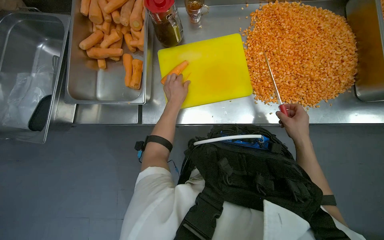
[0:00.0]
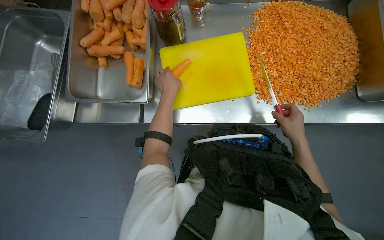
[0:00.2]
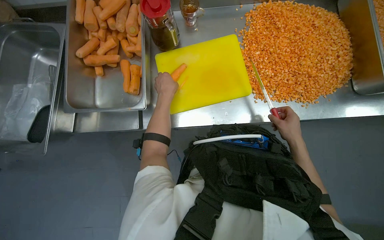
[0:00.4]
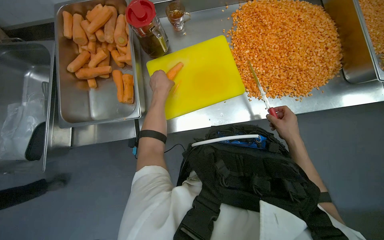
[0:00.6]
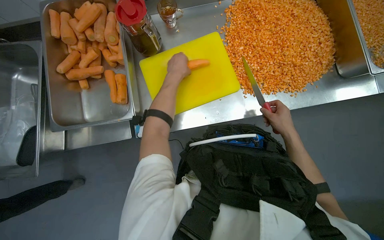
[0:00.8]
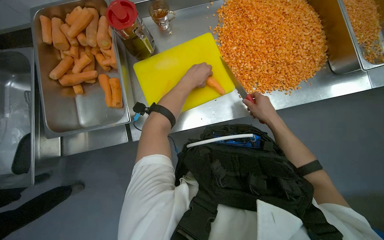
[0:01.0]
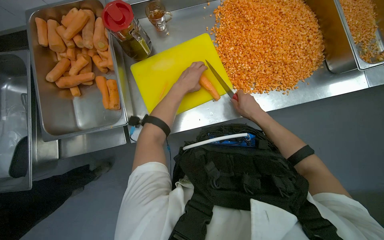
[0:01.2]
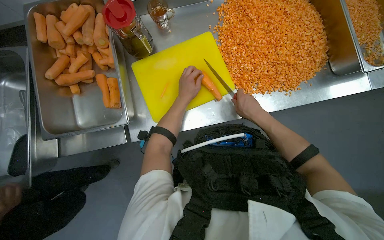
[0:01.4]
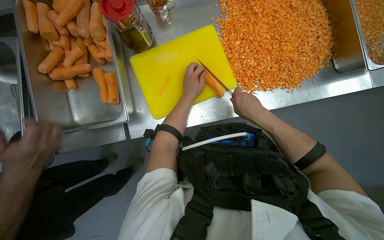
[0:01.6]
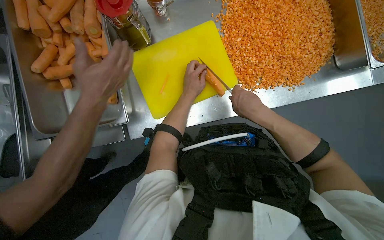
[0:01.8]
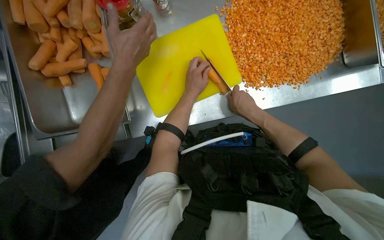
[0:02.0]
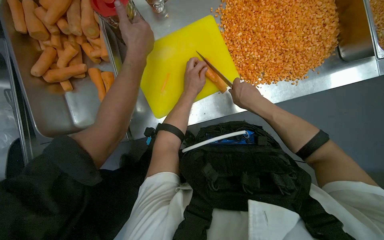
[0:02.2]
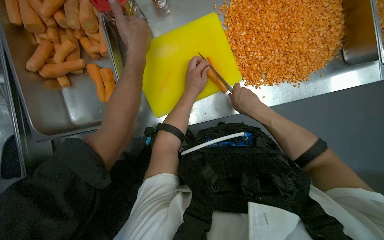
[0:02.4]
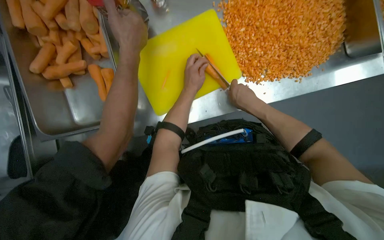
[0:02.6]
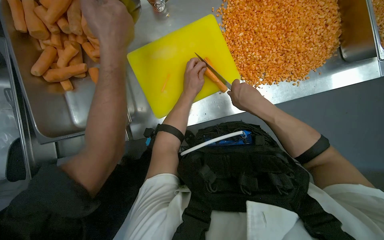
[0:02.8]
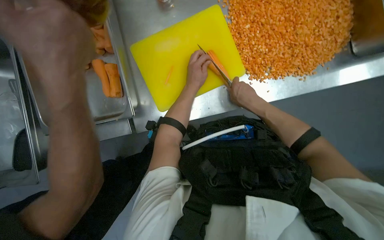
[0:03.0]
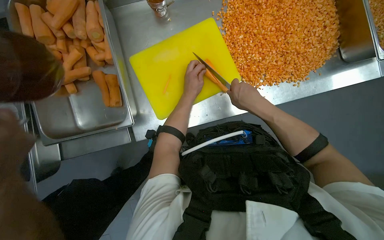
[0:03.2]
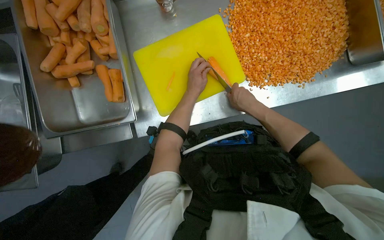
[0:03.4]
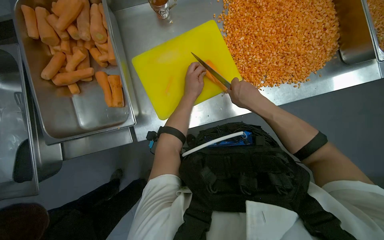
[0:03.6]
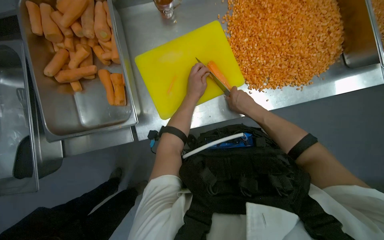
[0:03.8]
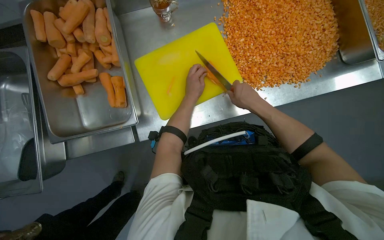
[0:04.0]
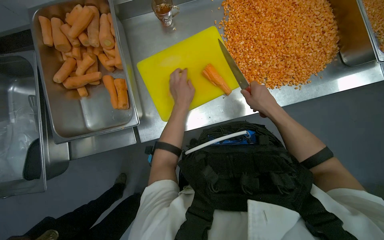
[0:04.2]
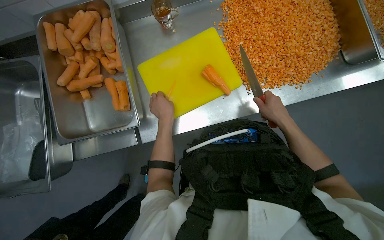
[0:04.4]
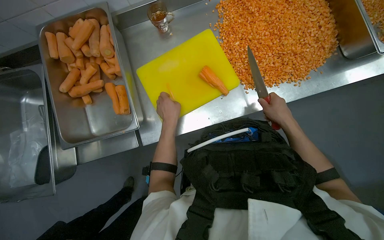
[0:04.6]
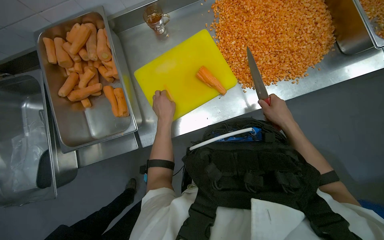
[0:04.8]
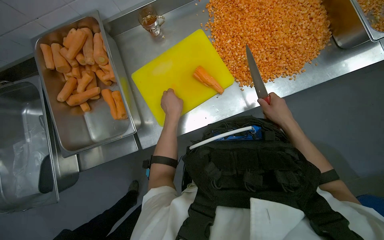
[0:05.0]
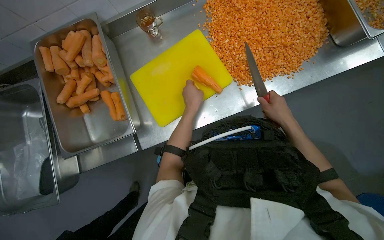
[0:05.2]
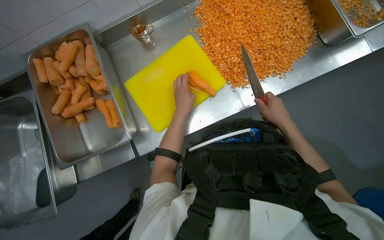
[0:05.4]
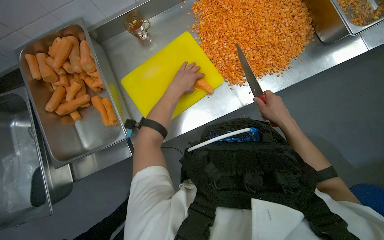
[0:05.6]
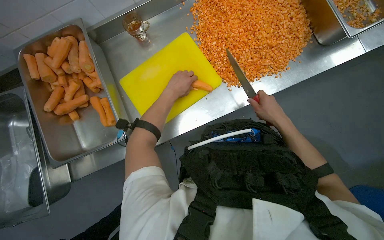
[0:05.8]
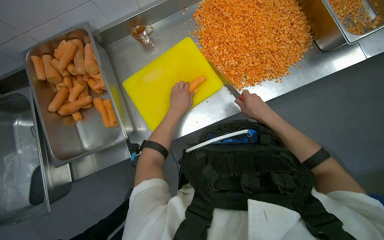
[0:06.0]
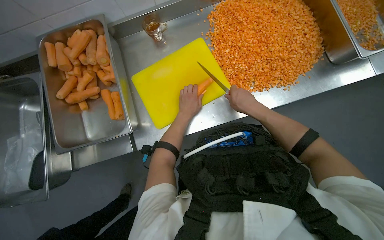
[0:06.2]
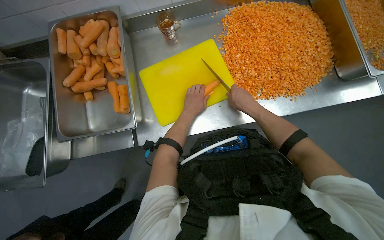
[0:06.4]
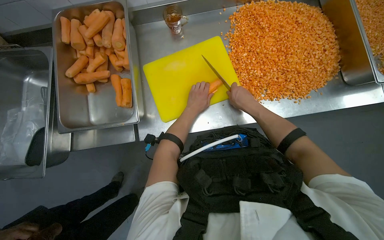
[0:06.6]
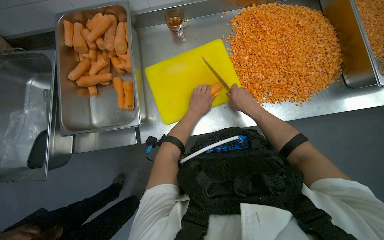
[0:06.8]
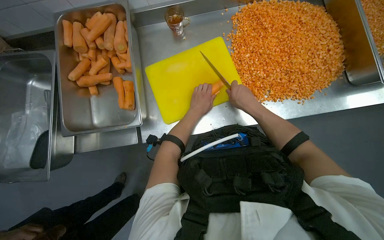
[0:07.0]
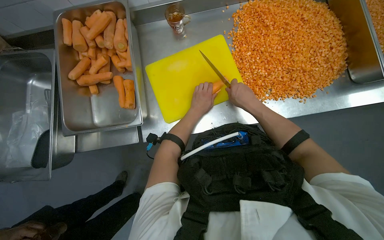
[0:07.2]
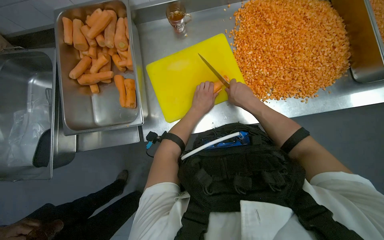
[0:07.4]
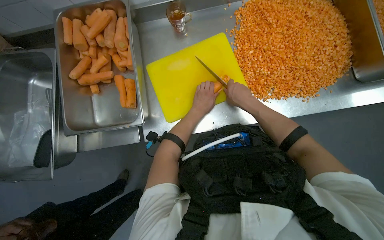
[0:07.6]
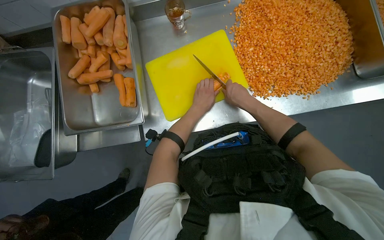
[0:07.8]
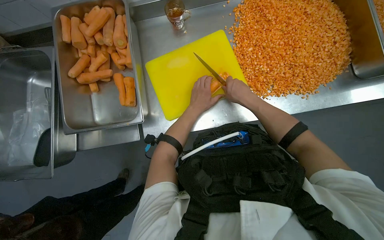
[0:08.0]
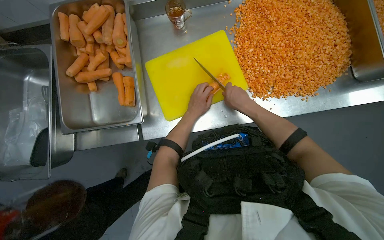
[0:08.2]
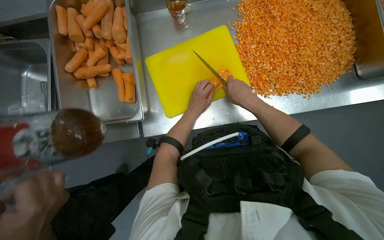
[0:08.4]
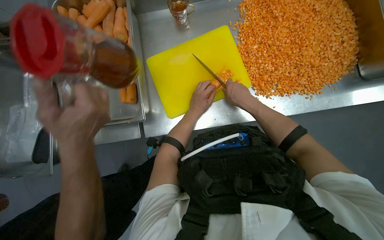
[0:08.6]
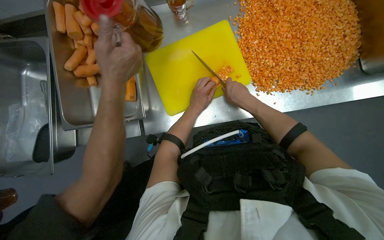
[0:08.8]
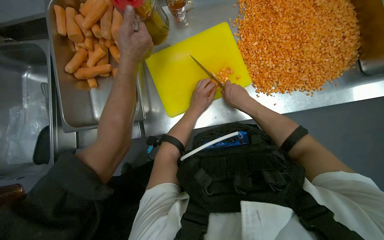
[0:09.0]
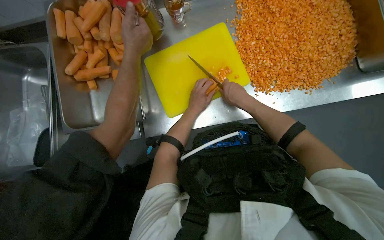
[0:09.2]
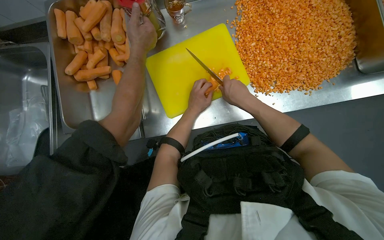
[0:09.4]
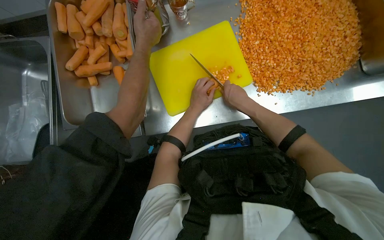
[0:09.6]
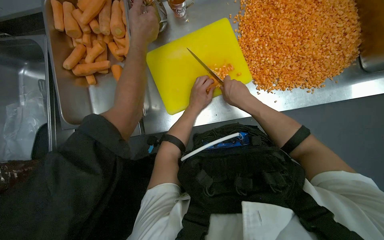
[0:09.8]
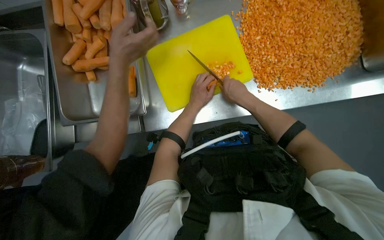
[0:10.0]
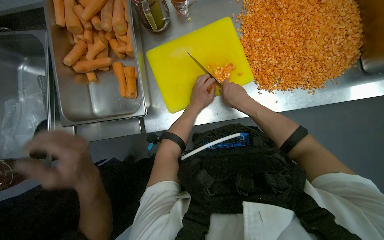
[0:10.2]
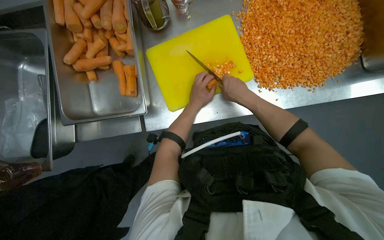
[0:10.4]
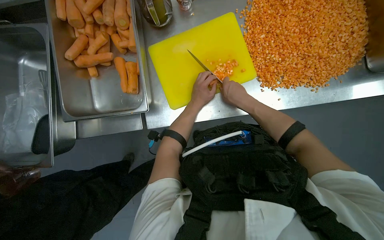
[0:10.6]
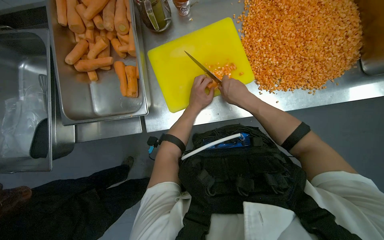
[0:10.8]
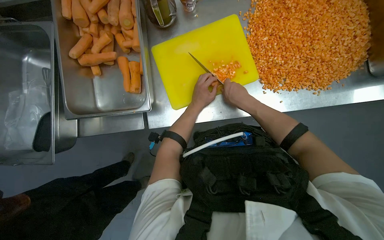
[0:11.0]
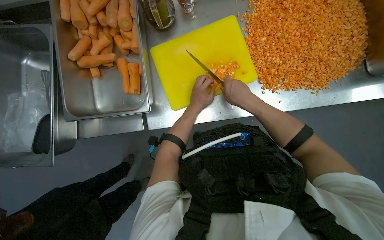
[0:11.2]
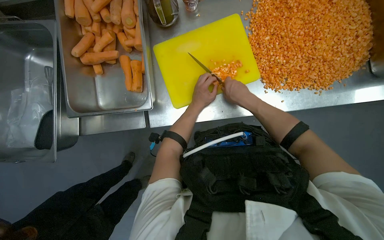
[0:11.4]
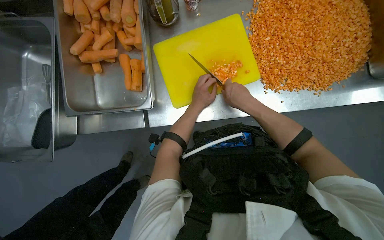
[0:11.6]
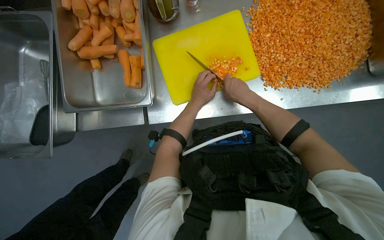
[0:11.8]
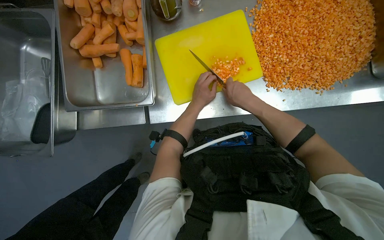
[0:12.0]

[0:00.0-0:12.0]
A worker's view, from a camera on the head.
Job: preparing food.
The whole recording: Dicing carrots on cutting board. The worker dices carrots on a yellow cutting board and scrapes them into a metal tray.
0:00.0 to 0:01.6: The right hand moves to the left, approximately 15 cm.
0:01.6 to 0:03.0: The hands make small movements and keep their place.
0:03.0 to 0:04.4: The left hand shifts approximately 10 cm to the left. The right hand travels to the right by about 10 cm.
0:06.0 to 0:07.6: The right hand travels to the left by approximately 15 cm.
0:07.6 to 0:12.0: The hands work in one place, with small movements.

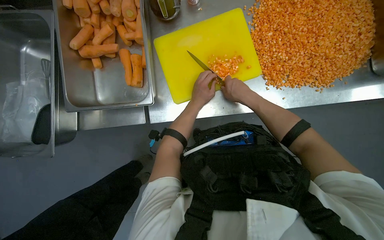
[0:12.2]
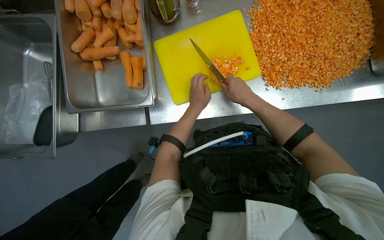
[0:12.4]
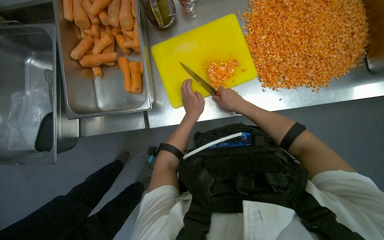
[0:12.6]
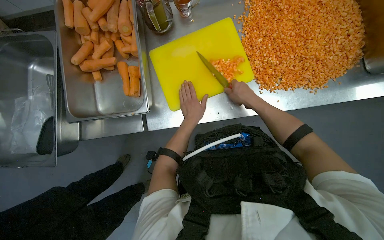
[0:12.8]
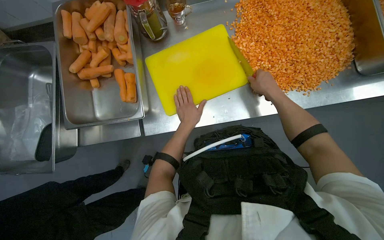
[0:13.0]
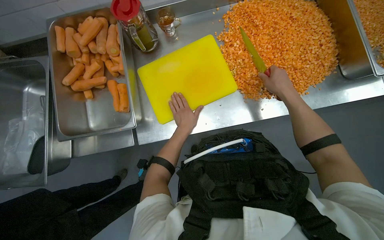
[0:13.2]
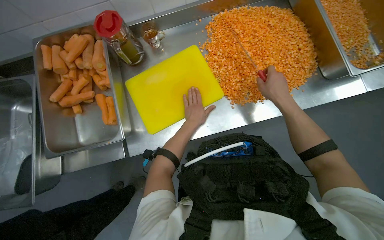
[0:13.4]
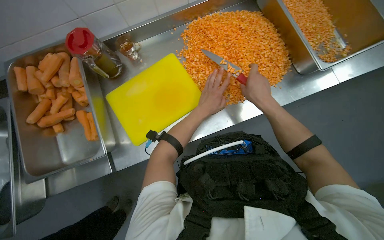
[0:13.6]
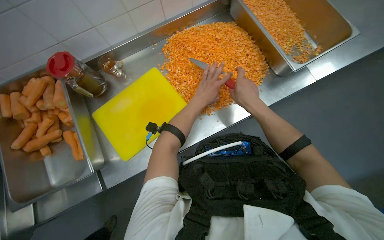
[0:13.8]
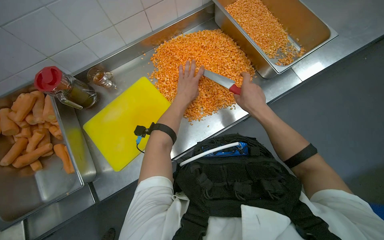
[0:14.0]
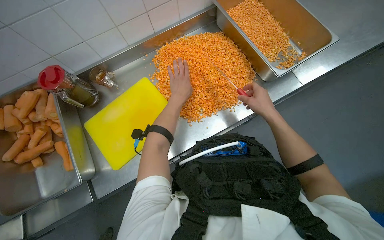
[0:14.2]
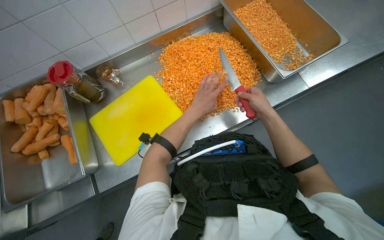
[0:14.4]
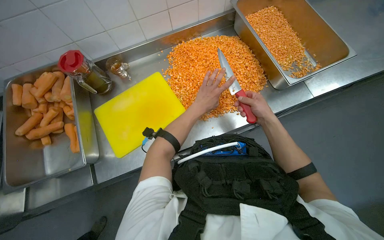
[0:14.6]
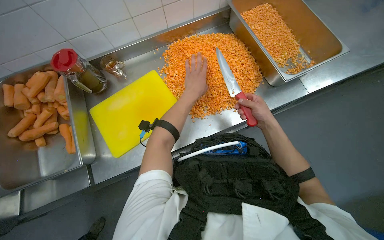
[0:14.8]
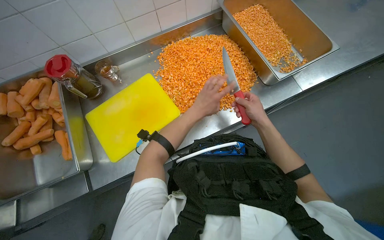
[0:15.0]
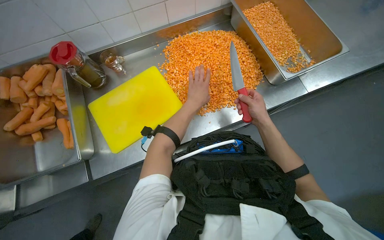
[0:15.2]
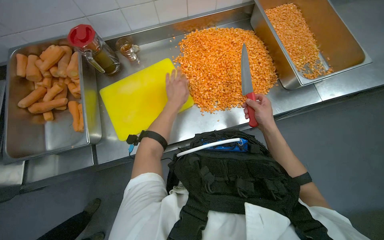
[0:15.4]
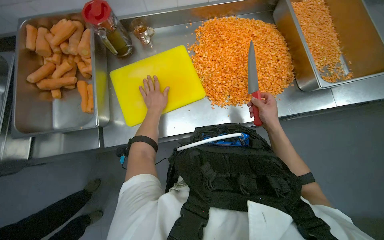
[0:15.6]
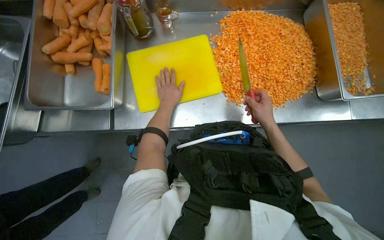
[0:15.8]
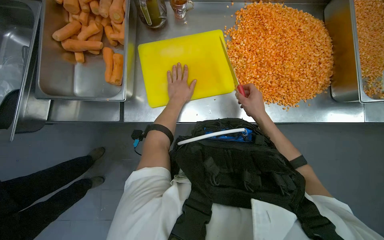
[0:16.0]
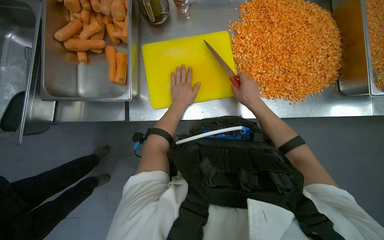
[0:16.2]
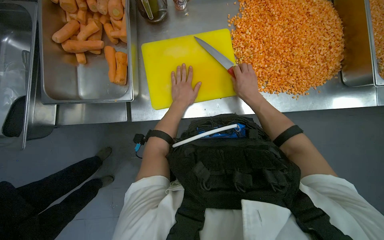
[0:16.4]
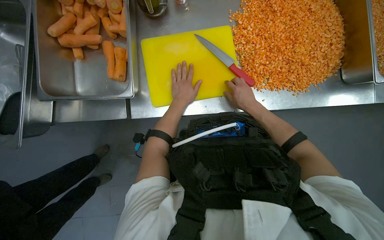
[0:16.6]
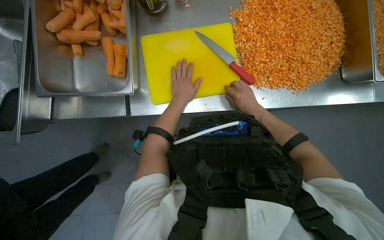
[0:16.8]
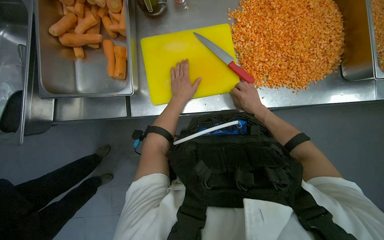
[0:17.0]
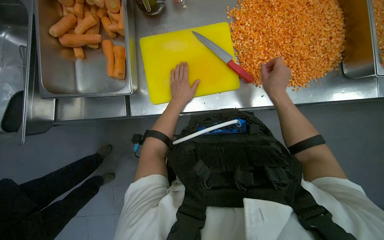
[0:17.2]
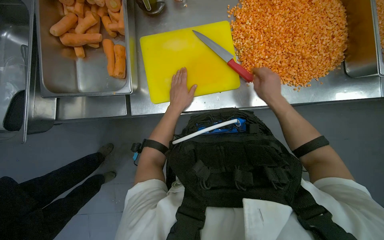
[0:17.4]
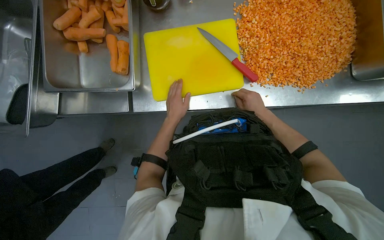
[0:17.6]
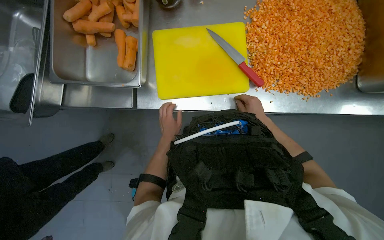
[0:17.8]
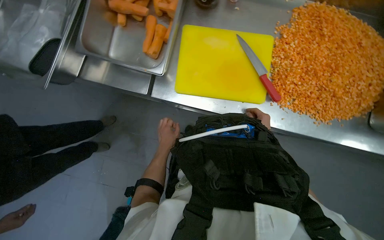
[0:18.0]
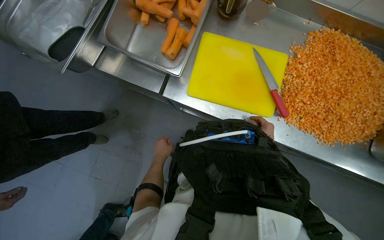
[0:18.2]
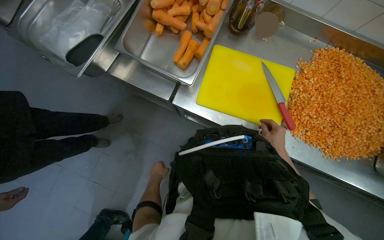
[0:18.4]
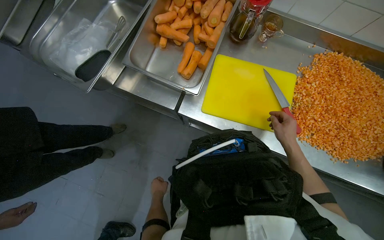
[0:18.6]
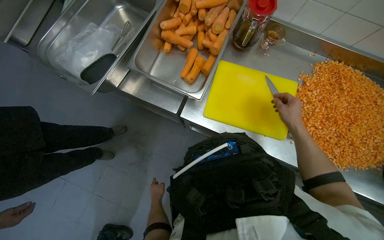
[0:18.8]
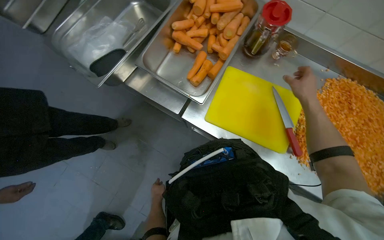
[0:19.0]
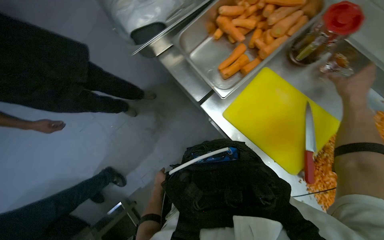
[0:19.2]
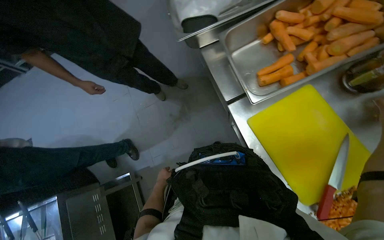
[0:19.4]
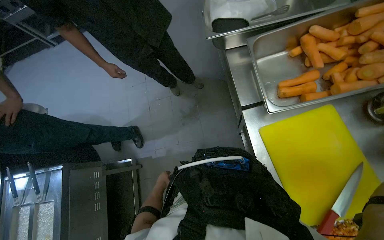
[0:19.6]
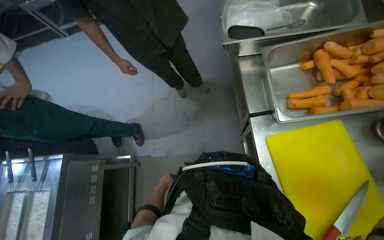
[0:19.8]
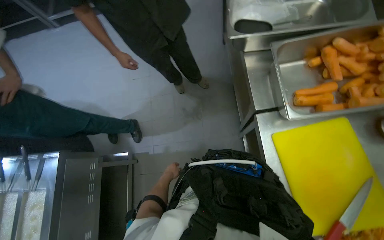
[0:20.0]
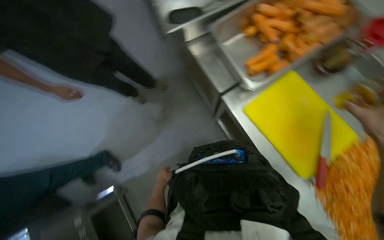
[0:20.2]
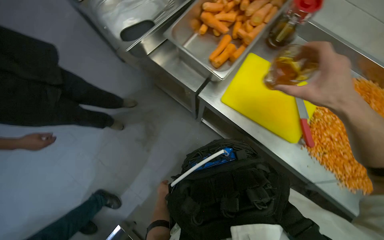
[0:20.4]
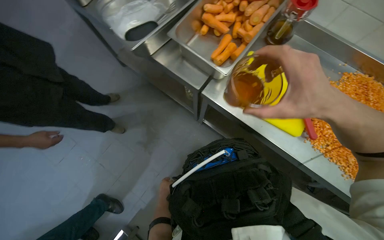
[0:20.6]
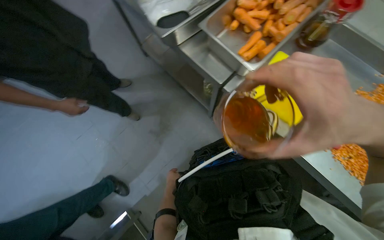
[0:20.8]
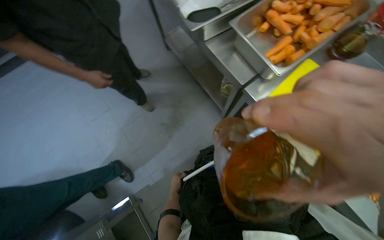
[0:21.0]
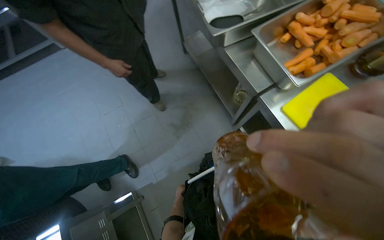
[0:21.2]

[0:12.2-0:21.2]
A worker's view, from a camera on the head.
Job: preparing food.
The whole recording: Dicing carrots on cutting board. The worker dices carrots on a yellow cutting board and scrapes them into a metal tray.
0:12.2 to 0:13.8: The wearer looks about 15 degrees further upward.
0:15.2 to 0:16.6: The wearer looks about 15 degrees further downward. The left hand goes about 30 cm to the left.
0:16.6 to 0:18.2: The scene rotates clockwise by about 25 degrees.
0:18.2 to 0:19.8: The head rotates some 65 degrees to the left.
0:19.8 to 0:21.2: The head rotates some 25 degrees to the right.
